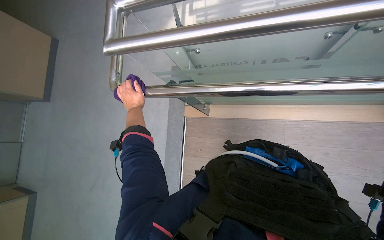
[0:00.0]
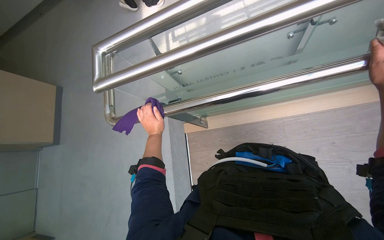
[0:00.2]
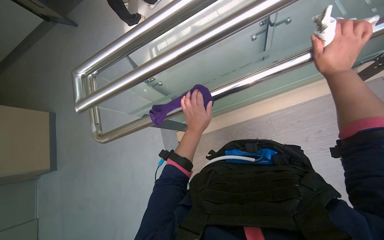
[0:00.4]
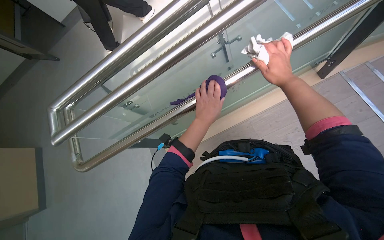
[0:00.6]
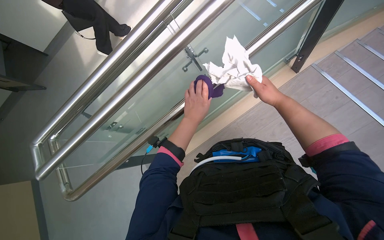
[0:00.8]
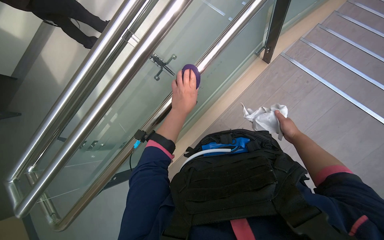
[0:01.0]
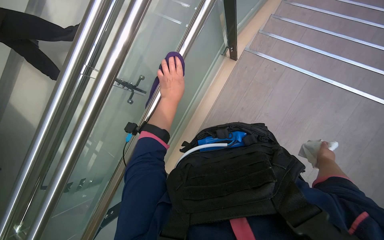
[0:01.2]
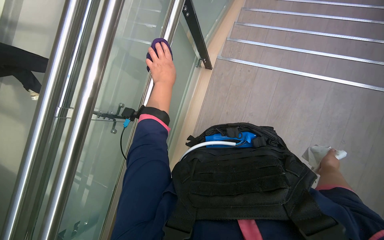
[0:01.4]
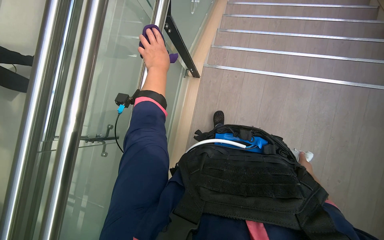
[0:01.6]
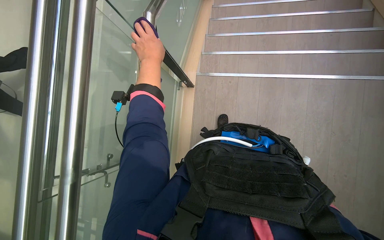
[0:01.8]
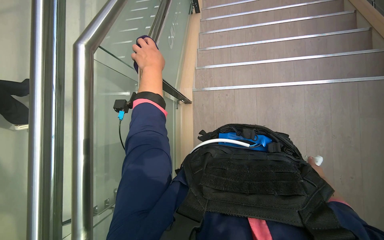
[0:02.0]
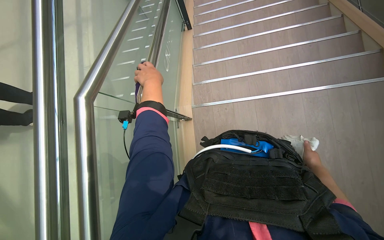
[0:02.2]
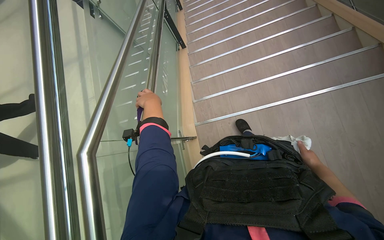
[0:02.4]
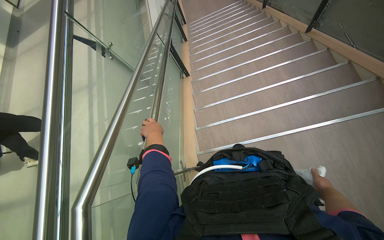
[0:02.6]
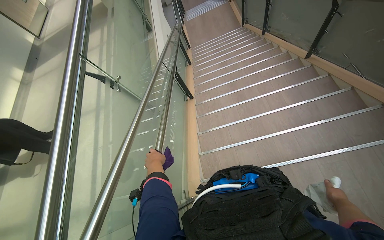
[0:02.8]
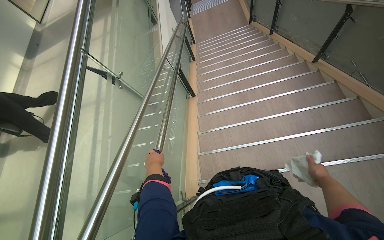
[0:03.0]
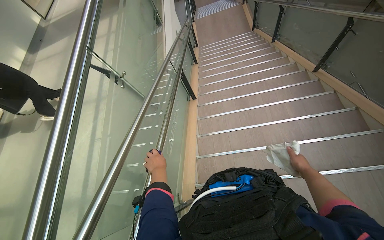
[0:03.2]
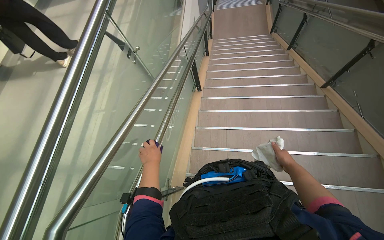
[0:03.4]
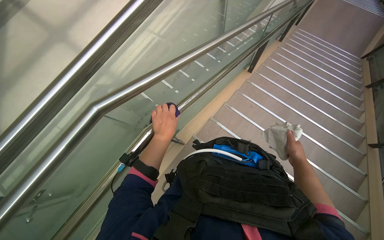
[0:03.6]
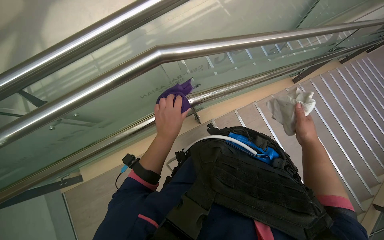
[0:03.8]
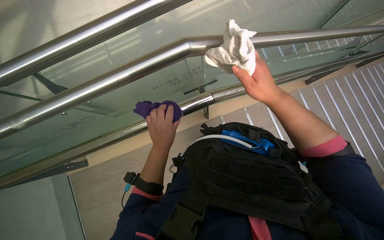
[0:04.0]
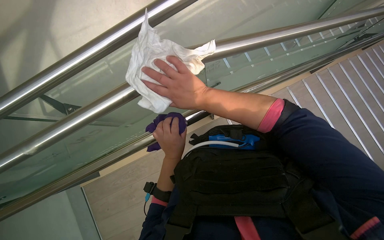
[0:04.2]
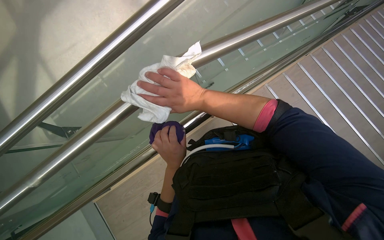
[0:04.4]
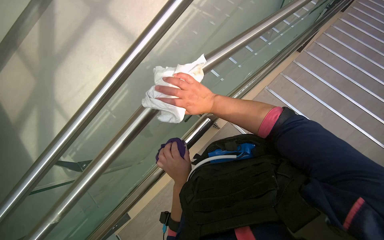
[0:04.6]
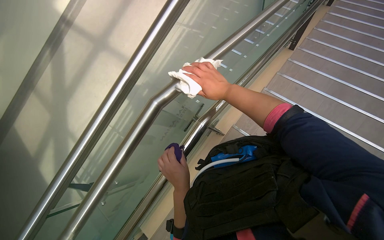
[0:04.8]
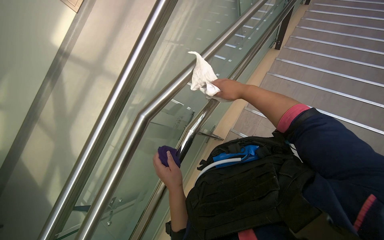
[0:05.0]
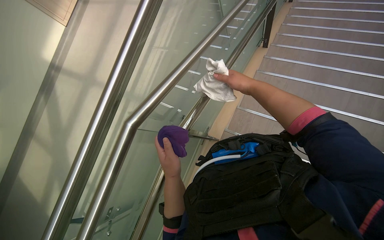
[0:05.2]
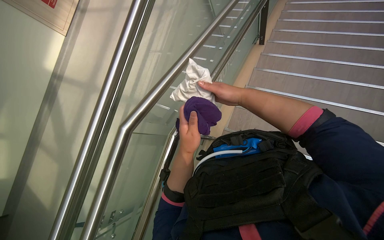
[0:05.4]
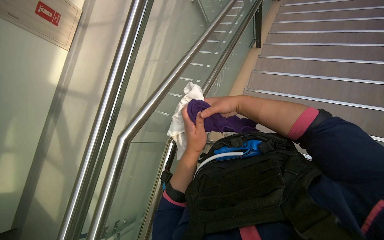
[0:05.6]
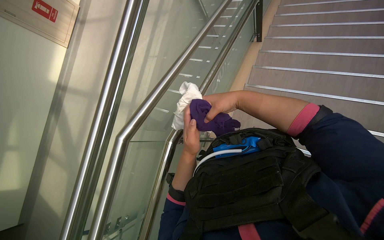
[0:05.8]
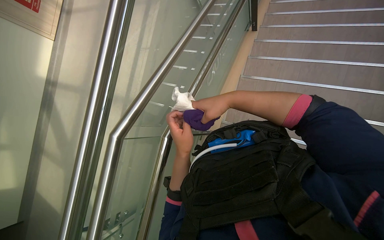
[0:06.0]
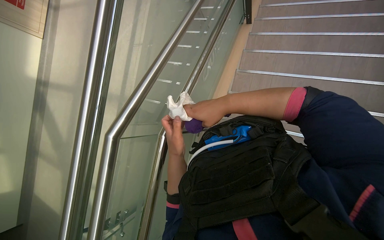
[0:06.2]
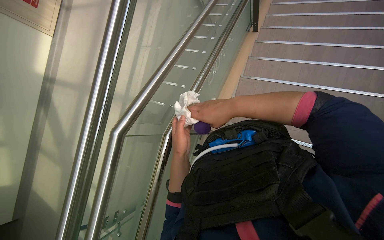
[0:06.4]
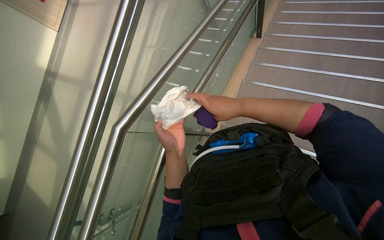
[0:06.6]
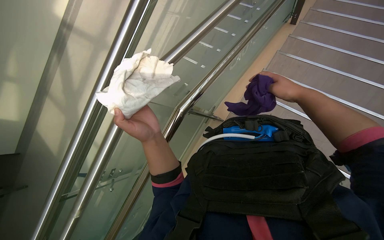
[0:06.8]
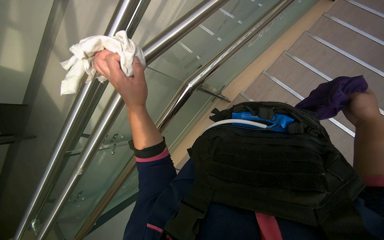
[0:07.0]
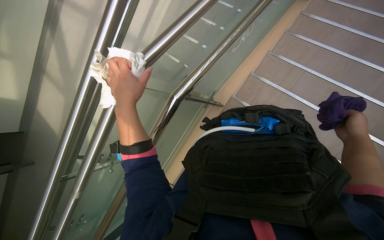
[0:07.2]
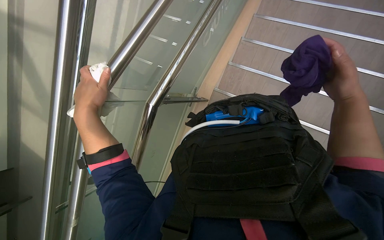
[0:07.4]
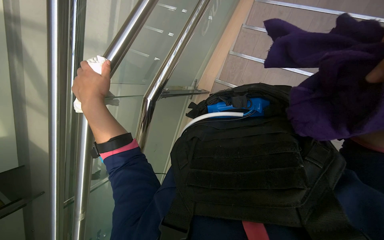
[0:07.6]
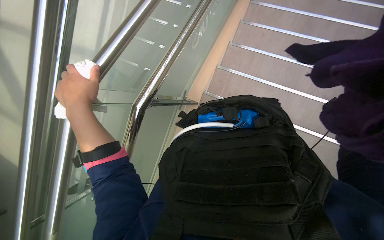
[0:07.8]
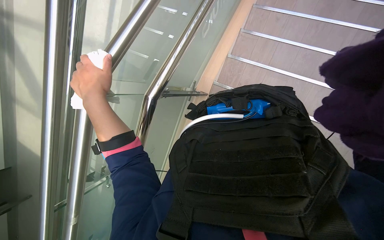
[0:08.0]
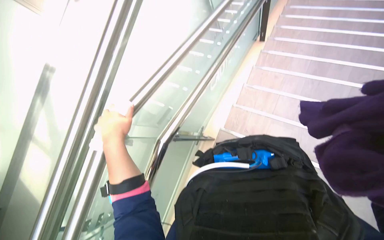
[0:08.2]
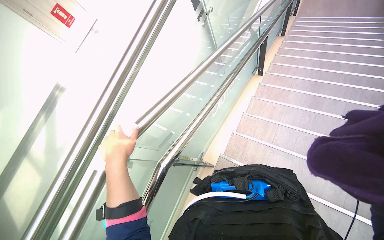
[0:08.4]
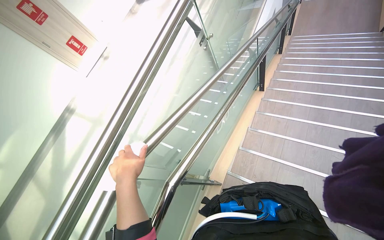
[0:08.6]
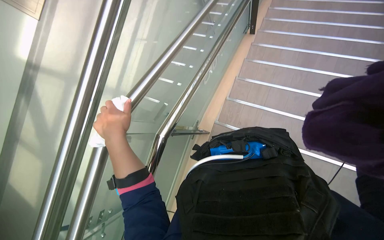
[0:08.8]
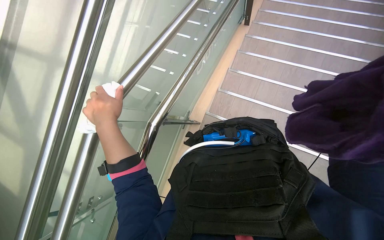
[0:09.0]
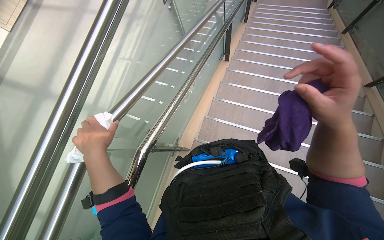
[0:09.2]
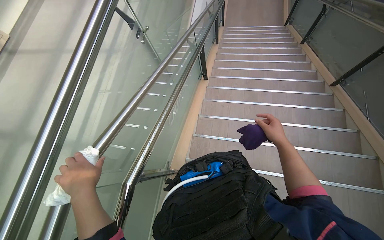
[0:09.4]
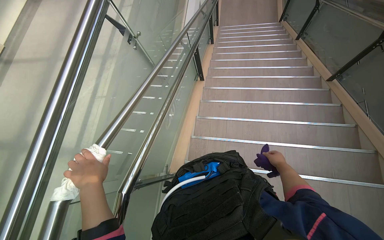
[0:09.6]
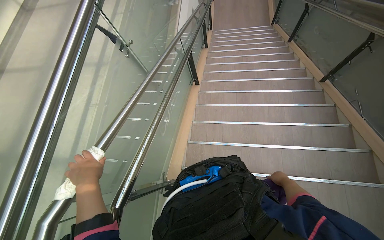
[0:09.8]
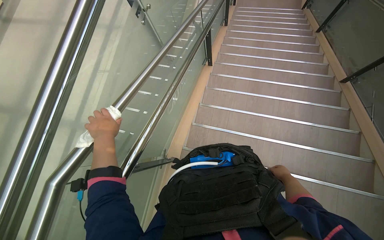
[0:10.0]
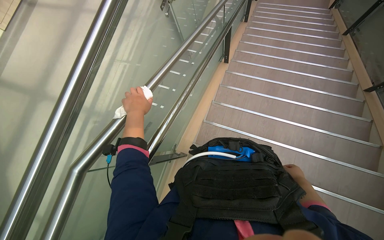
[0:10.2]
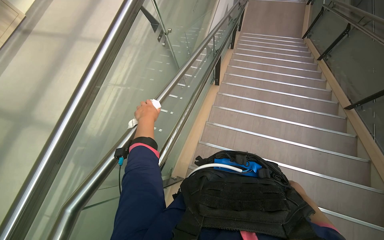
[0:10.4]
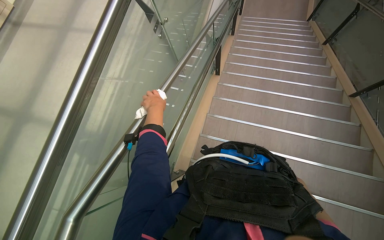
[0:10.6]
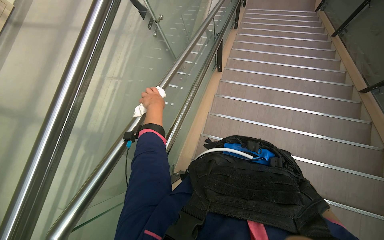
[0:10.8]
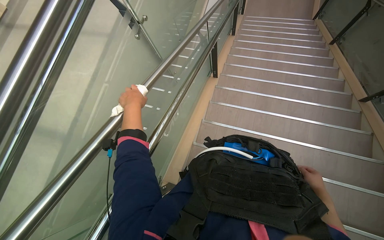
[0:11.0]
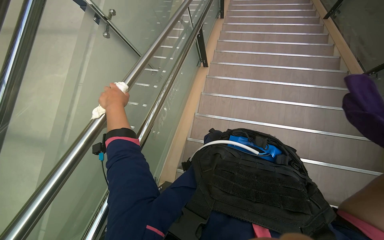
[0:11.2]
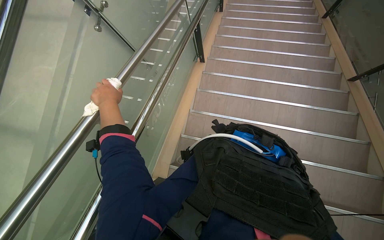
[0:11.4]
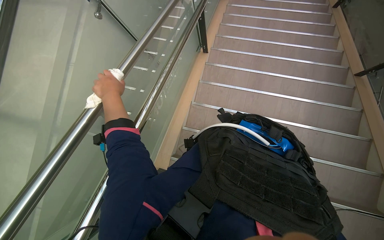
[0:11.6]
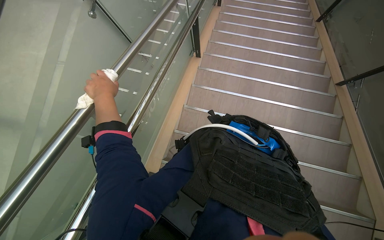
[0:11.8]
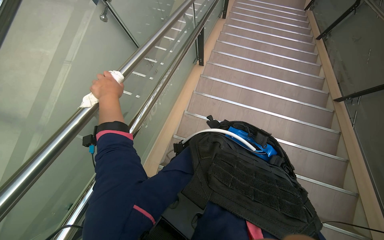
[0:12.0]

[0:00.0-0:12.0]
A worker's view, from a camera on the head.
Job: wiping surfaces.
The whole recording: Wiping metal and glass railings. The worker wipes metal and glass railings with a white and purple cloth.
0:00.0 to 0:01.6: The left hand goes some 30 cm up the picture and to the right.
0:01.6 to 0:03.0: The wearer looks roughly 25 degrees further upward.
0:03.0 to 0:04.4: The wearer looks about 15 degrees further downward. The scene turns approximately 40 degrees clockwise in the picture.
0:04.4 to 0:06.0: The scene rotates counterclockwise by approximately 35 degrees.
0:06.0 to 0:07.6: The camera pitches downward, by roughly 20 degrees. The left hand travels to the left and up the picture by some 25 cm.
0:09.0 to 0:10.4: The camera pitches upward, by about 25 degrees.

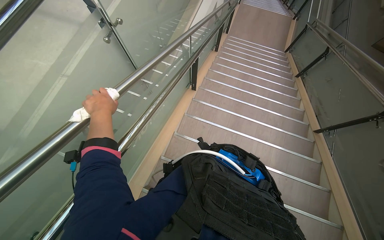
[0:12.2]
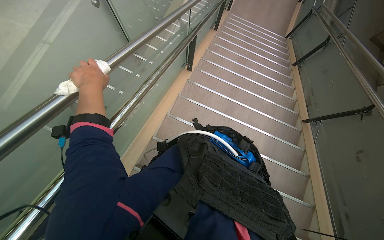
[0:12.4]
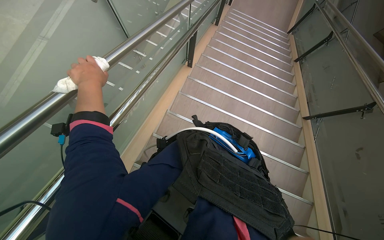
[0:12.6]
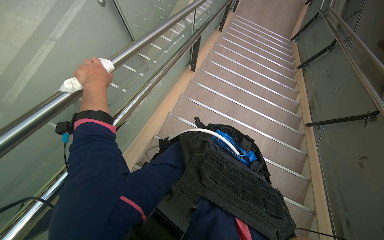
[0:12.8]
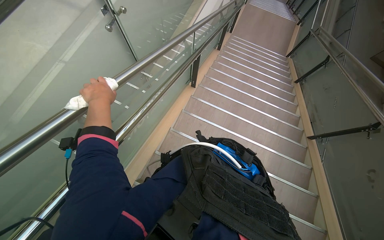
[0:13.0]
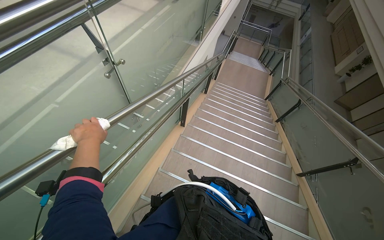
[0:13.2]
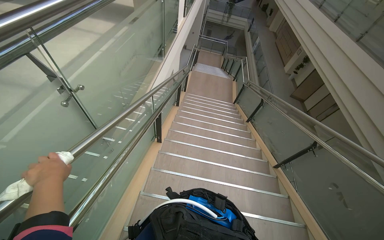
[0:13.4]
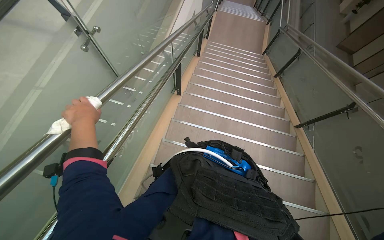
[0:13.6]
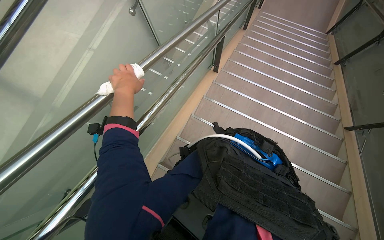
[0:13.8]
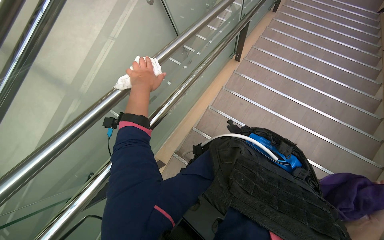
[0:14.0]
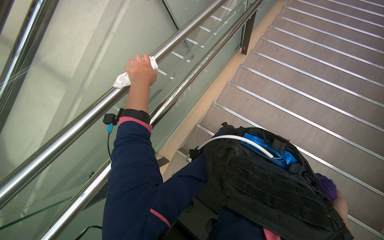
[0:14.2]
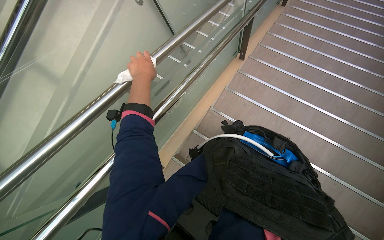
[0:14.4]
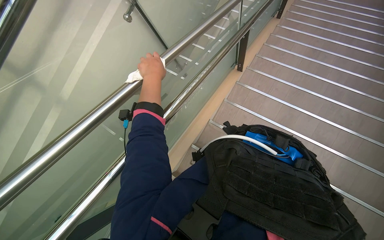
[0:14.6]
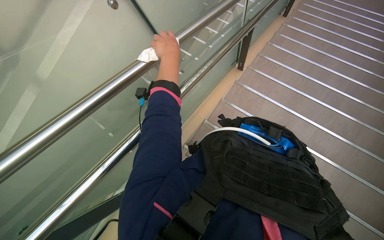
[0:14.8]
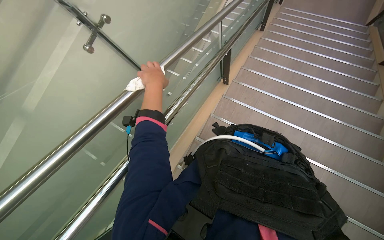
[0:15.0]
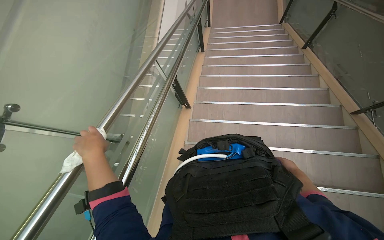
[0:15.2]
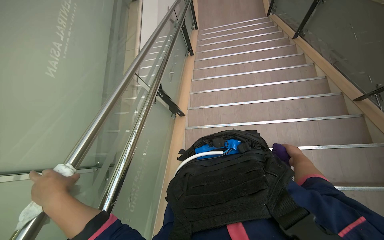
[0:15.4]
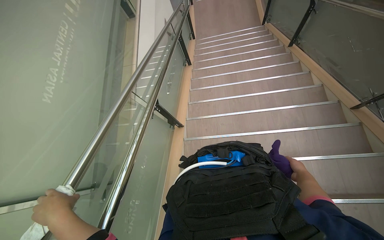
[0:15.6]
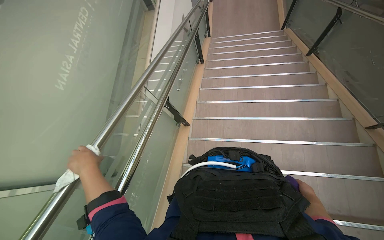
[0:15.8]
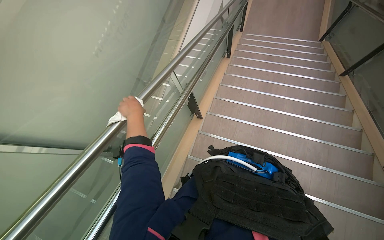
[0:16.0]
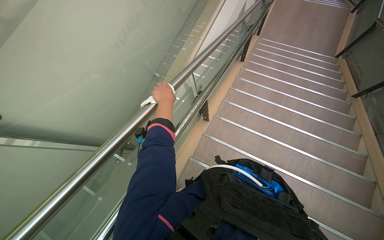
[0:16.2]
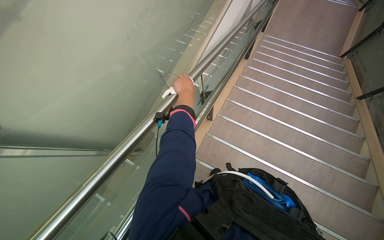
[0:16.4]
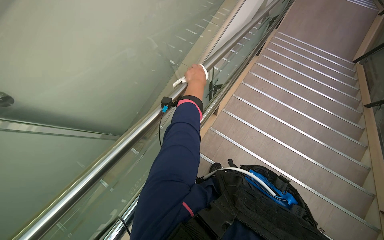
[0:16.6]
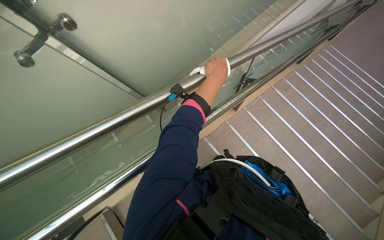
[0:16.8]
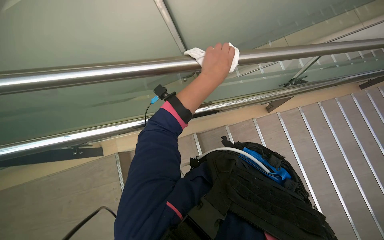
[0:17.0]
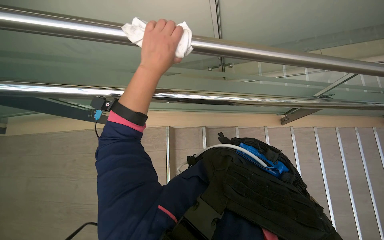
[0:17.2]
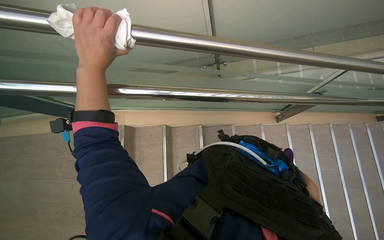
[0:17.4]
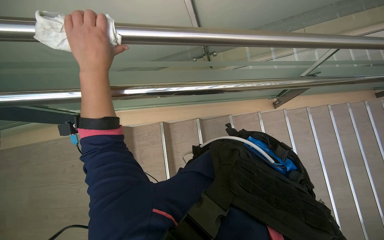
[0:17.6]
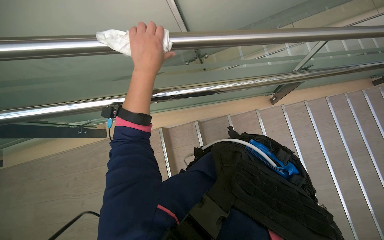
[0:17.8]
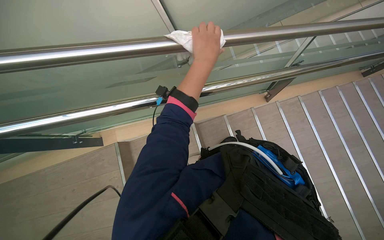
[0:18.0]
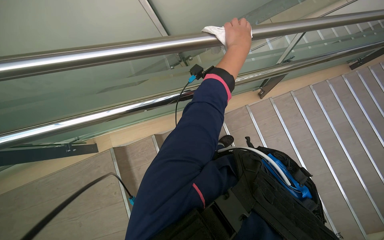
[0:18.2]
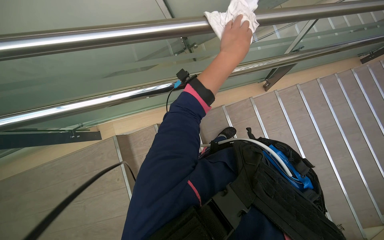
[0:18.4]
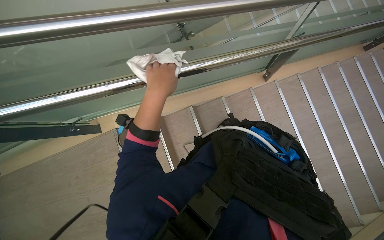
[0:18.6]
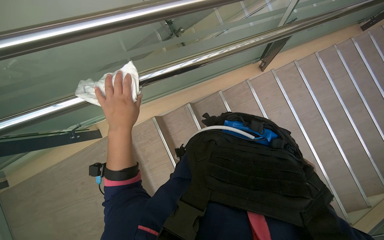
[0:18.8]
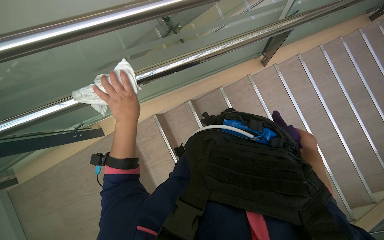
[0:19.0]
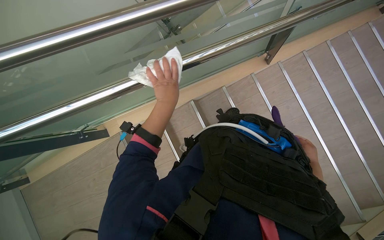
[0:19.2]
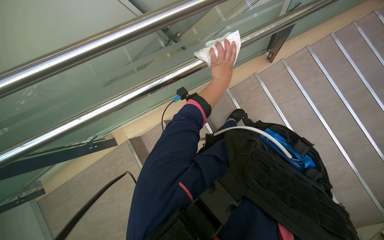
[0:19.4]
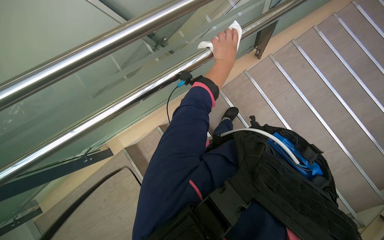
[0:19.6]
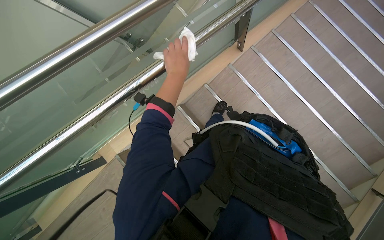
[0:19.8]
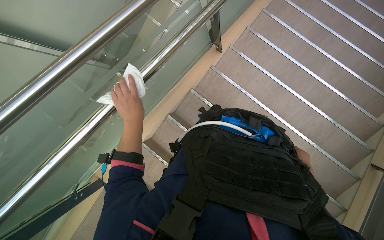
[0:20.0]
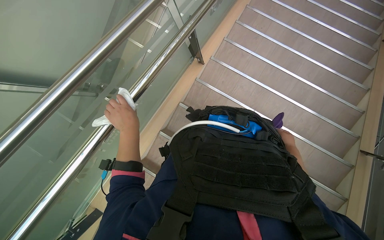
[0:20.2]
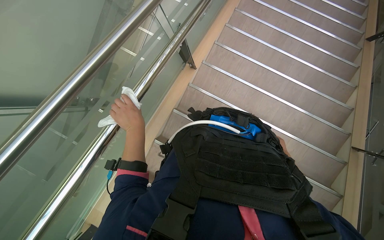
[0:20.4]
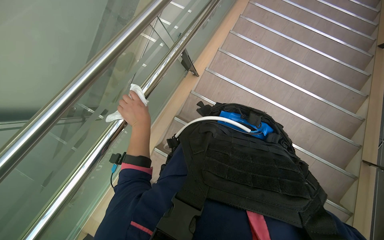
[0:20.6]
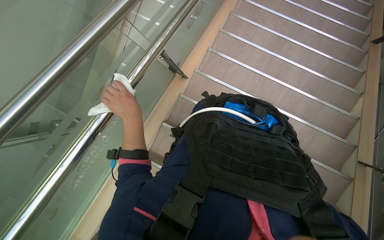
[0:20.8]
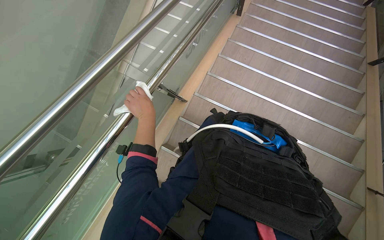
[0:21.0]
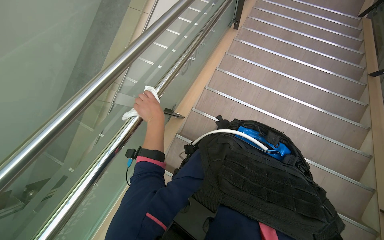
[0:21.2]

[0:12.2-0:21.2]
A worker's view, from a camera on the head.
Job: wiping surfaces.
The whole recording: Wiping metal and glass railings. The worker wipes metal and glass railings with a white and purple cloth.
0:13.8 to 0:15.2: The view tilts approximately 15 degrees upward.
0:15.2 to 0:16.6: The scene rotates clockwise by about 25 degrees. The left hand shifts some 40 cm up the picture, farther from the camera and to the right.
0:18.2 to 0:19.8: The left hand goes left and right, some 30 cm each way, reversing 2 times.
0:19.8 to 0:21.2: The view tips upward by about 25 degrees. Everything in view rotates about 25 degrees counterclockwise. The left hand goes approximately 10 cm farther from the camera.
